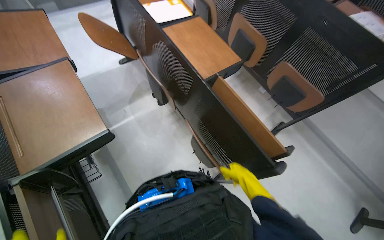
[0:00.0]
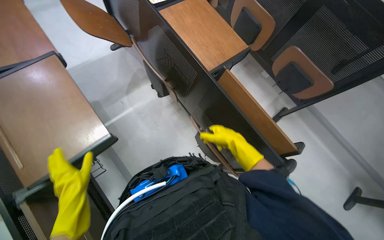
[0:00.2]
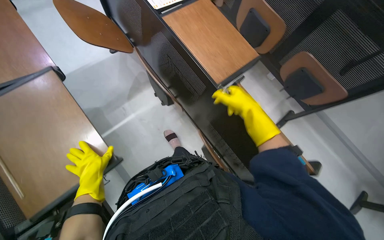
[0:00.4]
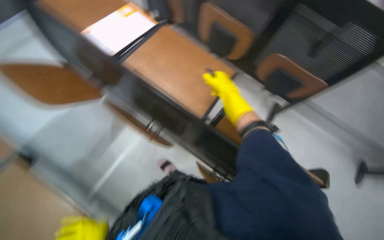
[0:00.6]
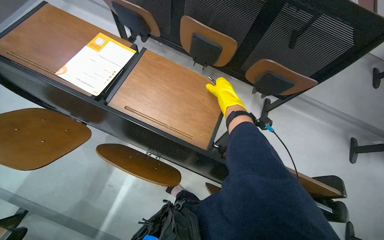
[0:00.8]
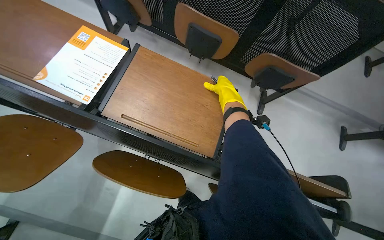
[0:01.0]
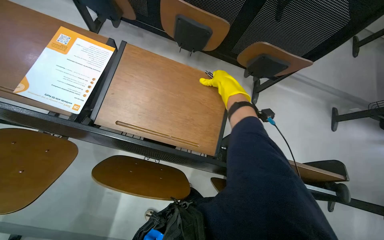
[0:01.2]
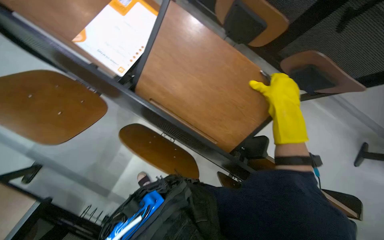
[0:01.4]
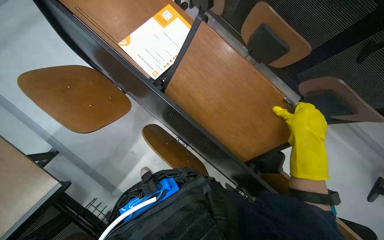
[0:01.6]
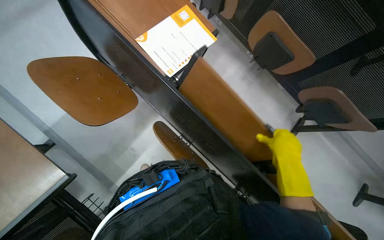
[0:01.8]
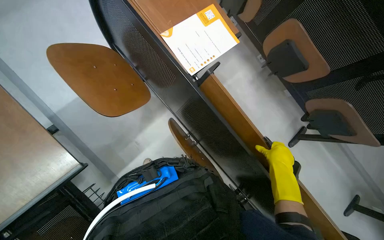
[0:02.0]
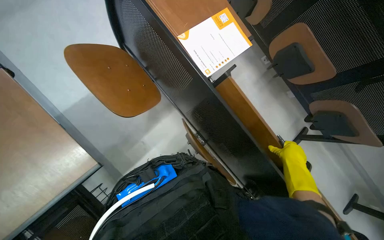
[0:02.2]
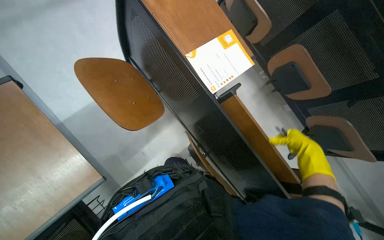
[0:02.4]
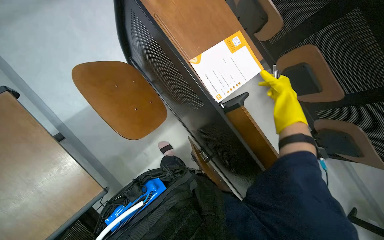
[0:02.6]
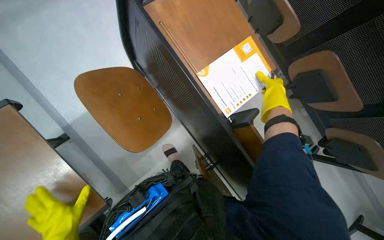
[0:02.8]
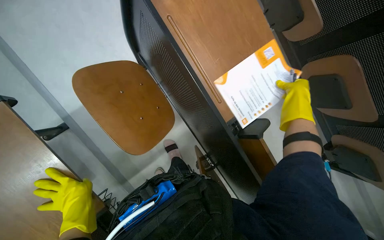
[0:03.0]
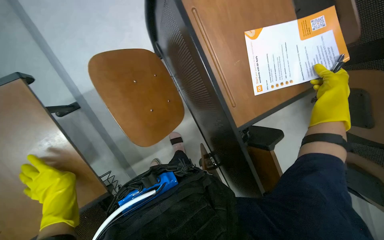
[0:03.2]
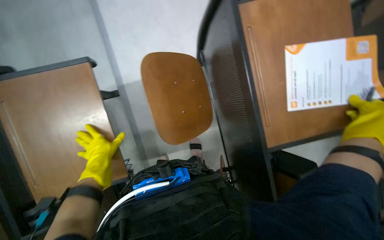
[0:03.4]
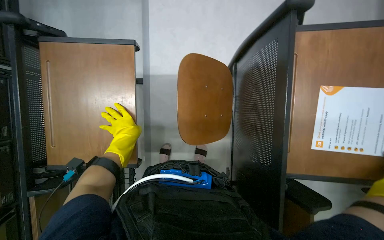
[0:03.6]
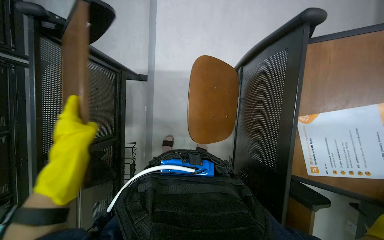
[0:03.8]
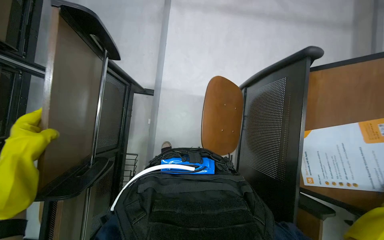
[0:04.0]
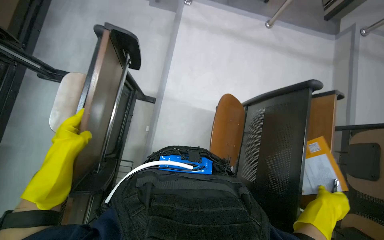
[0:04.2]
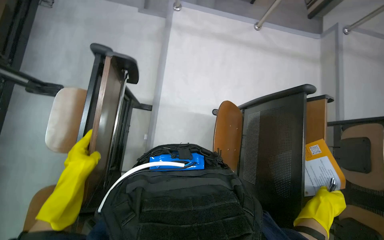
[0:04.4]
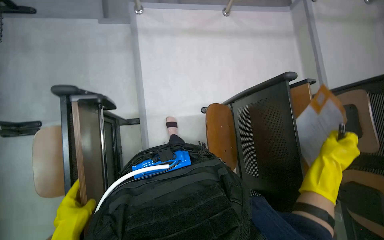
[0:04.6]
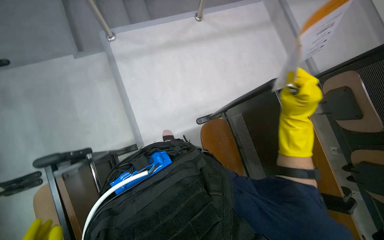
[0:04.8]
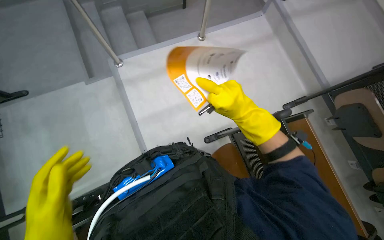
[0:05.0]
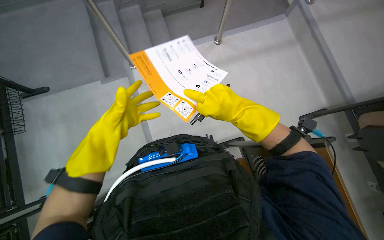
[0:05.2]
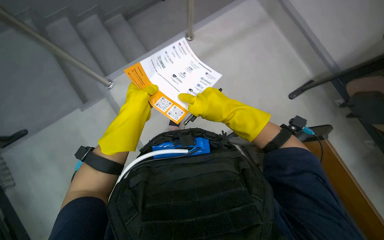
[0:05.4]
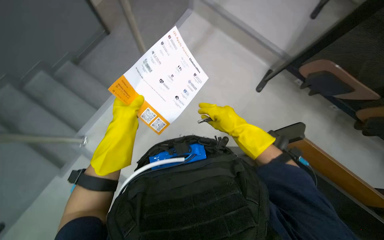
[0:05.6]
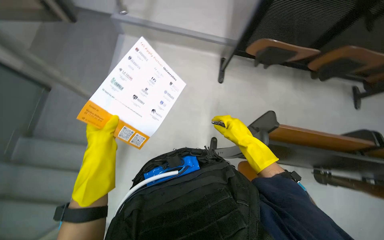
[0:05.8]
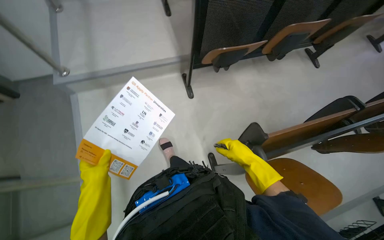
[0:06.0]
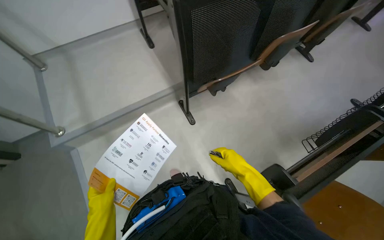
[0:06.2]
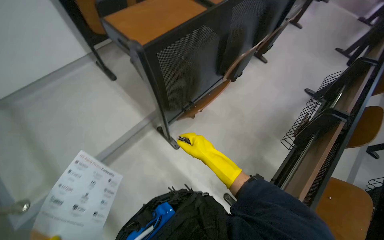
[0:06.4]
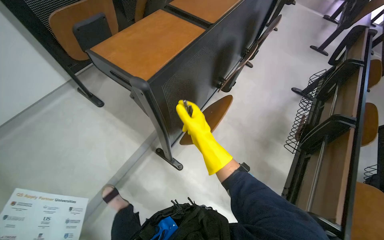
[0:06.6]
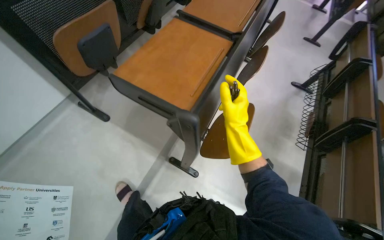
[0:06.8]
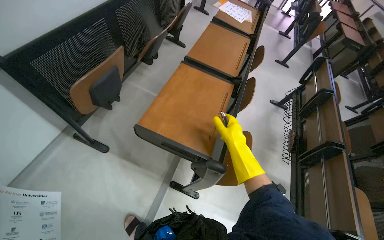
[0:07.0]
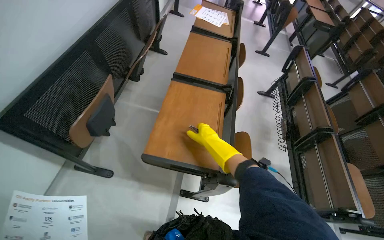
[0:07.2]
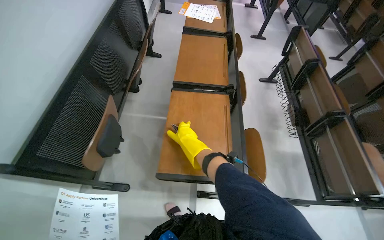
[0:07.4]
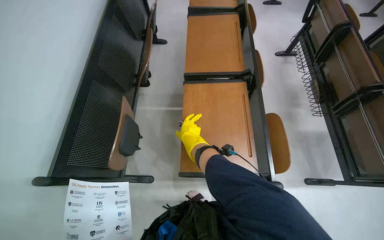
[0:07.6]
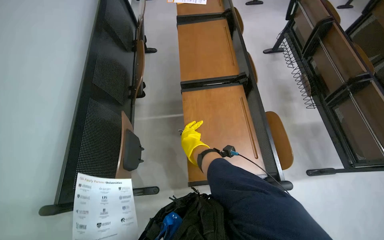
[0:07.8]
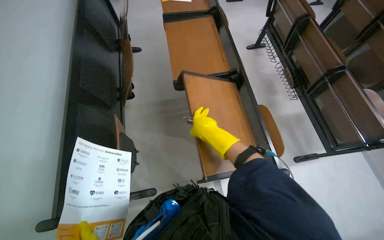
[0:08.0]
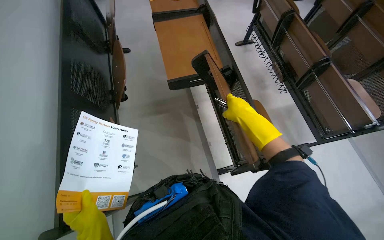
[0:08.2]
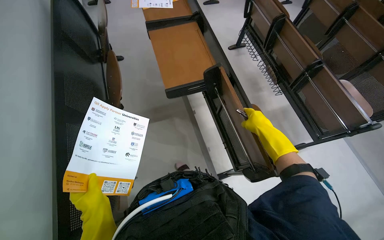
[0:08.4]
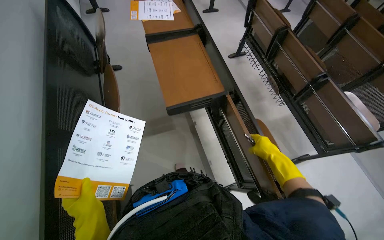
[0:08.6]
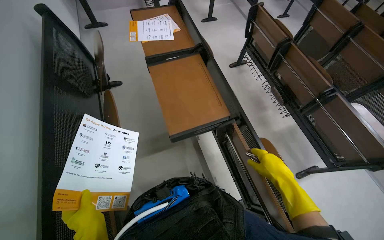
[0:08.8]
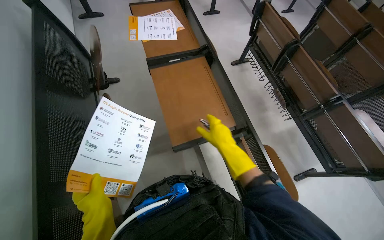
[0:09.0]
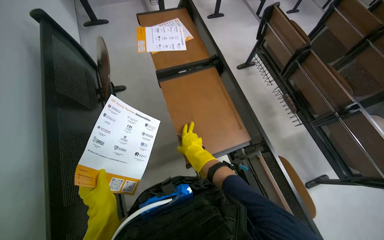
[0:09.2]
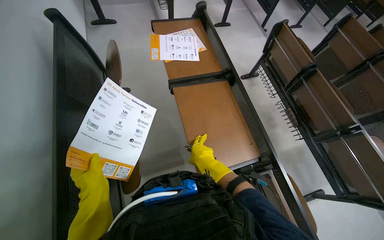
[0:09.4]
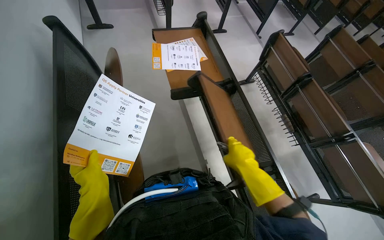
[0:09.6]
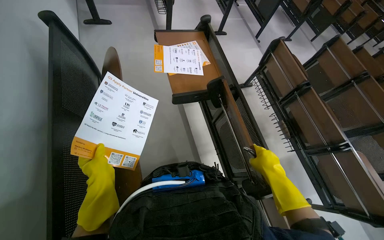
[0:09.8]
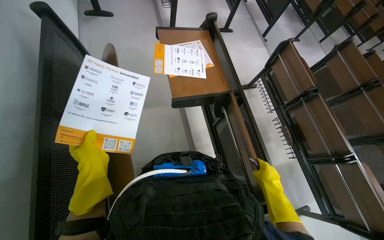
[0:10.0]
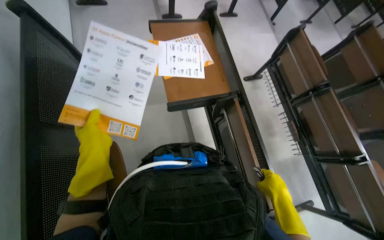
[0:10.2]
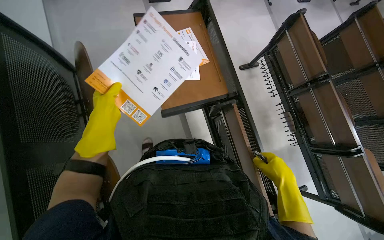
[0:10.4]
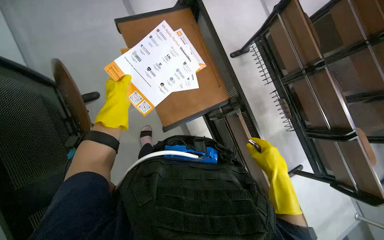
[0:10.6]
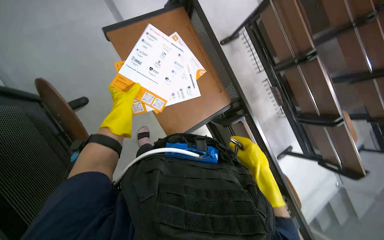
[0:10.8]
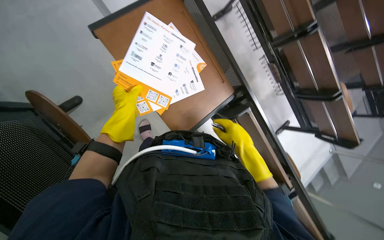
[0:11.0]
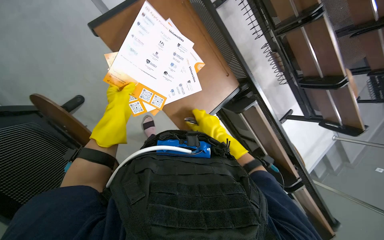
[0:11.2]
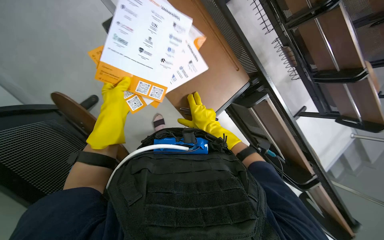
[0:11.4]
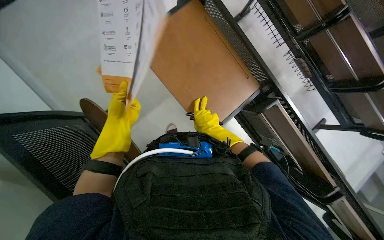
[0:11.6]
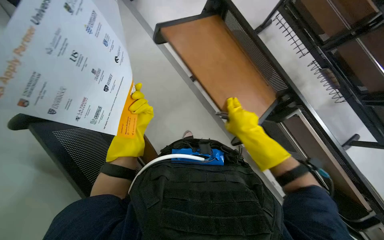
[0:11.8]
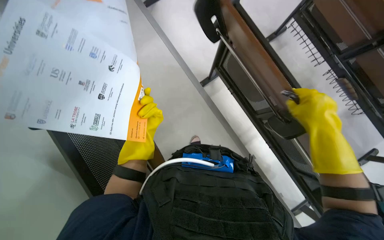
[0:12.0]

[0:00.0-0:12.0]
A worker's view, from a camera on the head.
Job: organizing items.
The whole recording: Collecting papers from desks. The worker collects papers and booklets from the classroom desks.
0:00.0 to 0:01.6: The wearer moves approximately 50 cm. The view tips downward by about 20 degrees.
0:01.6 to 0:03.0: The wearer moves about 40 cm.
0:03.0 to 0:04.4: The wearer looks approximately 20 degrees further upward. Everything in view rotates about 55 degrees clockwise.
0:04.4 to 0:06.0: The camera travels about 50 cm. The scene rotates counterclockwise by about 50 degrees.
0:06.0 to 0:07.6: The camera travels about 90 cm. The head turns to the right by some 55 degrees.
0:07.6 to 0:09.0: The head turns to the right by about 15 degrees. The right hand travels nearer to the camera by approximately 10 cm.
0:09.0 to 0:10.4: The head travels about 40 cm.

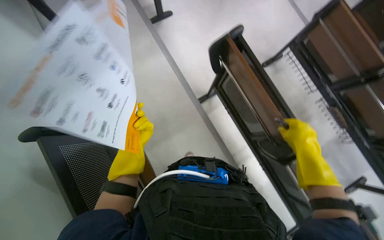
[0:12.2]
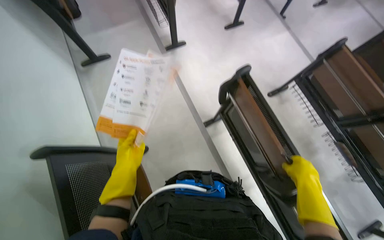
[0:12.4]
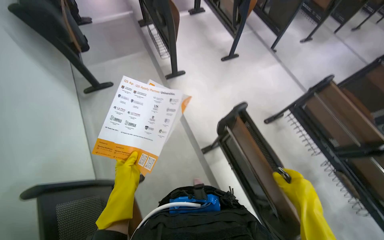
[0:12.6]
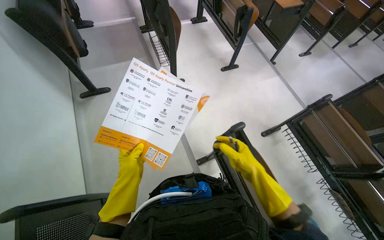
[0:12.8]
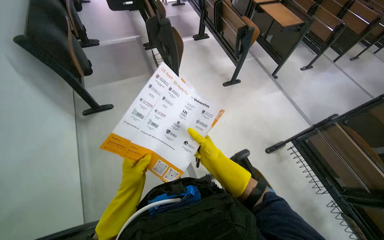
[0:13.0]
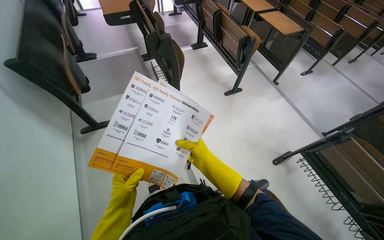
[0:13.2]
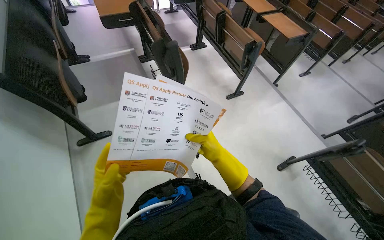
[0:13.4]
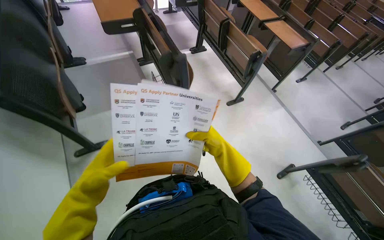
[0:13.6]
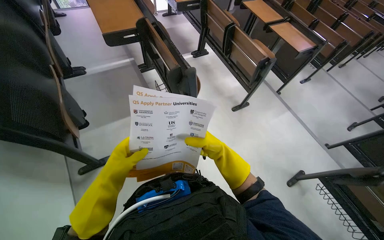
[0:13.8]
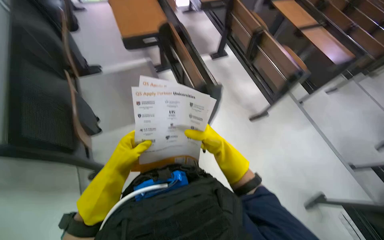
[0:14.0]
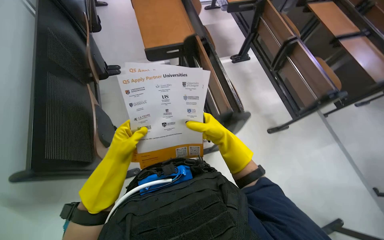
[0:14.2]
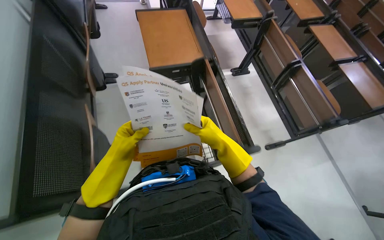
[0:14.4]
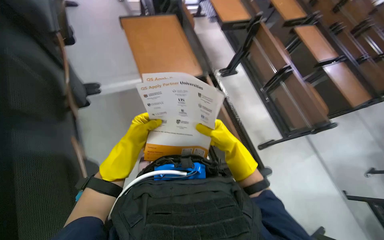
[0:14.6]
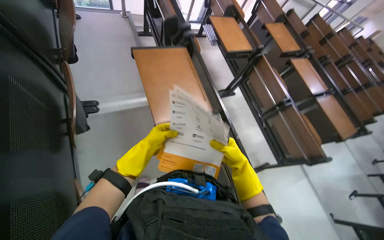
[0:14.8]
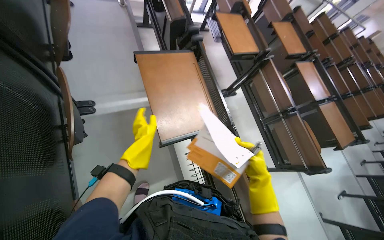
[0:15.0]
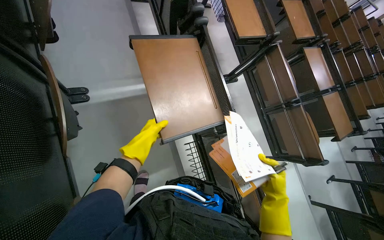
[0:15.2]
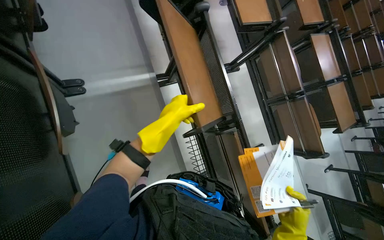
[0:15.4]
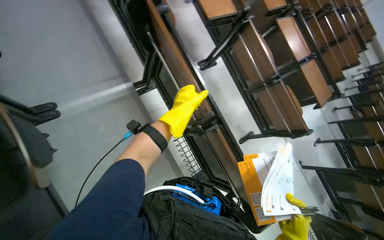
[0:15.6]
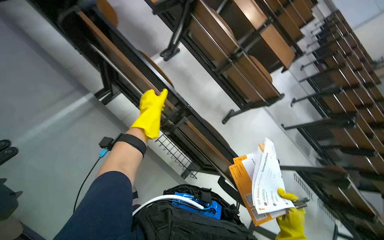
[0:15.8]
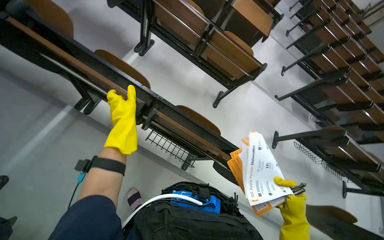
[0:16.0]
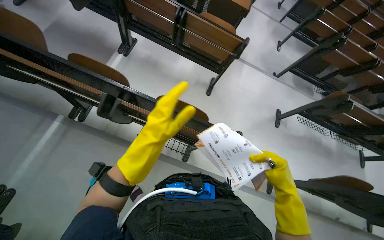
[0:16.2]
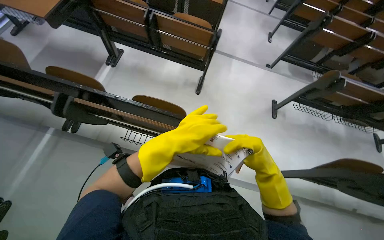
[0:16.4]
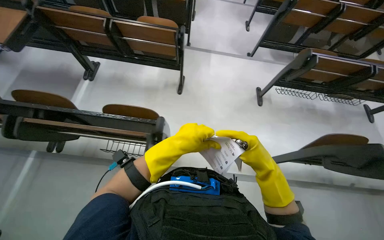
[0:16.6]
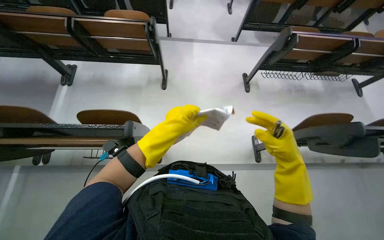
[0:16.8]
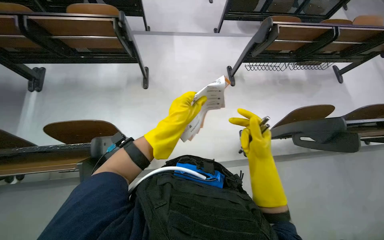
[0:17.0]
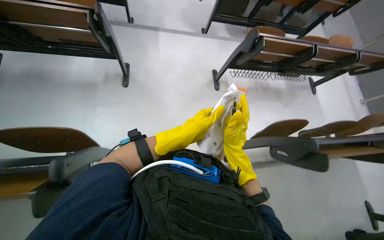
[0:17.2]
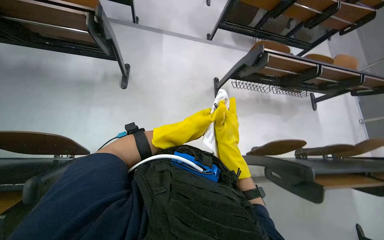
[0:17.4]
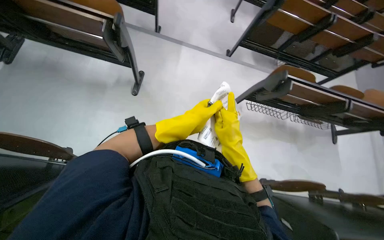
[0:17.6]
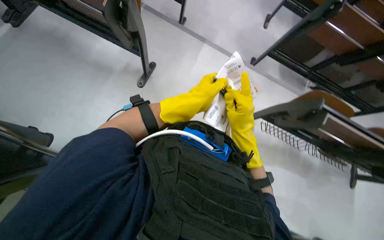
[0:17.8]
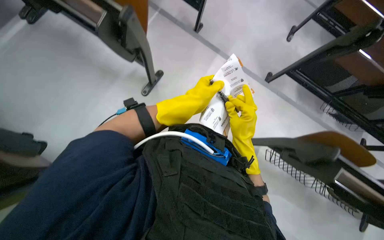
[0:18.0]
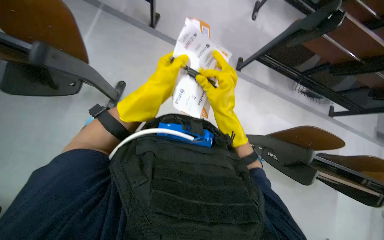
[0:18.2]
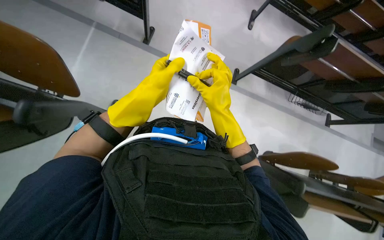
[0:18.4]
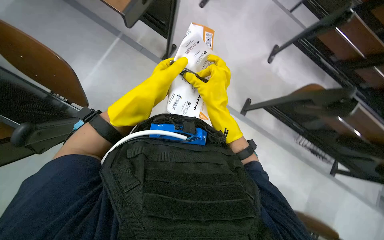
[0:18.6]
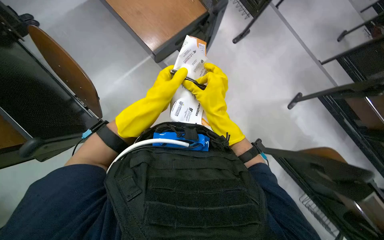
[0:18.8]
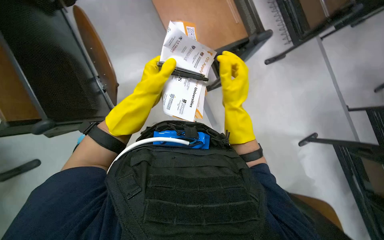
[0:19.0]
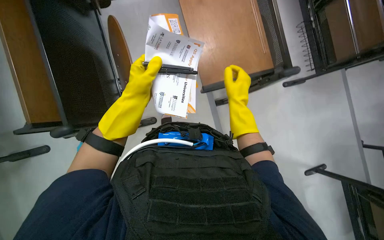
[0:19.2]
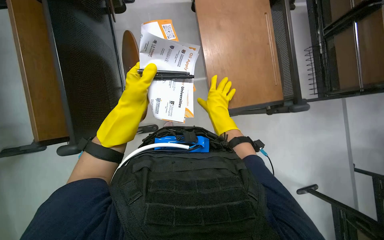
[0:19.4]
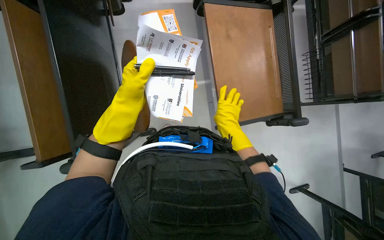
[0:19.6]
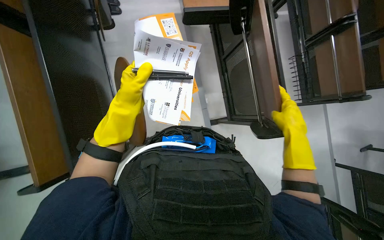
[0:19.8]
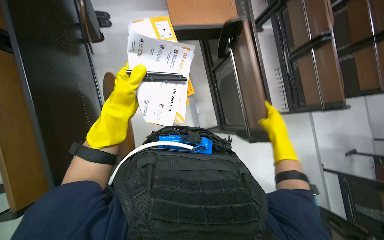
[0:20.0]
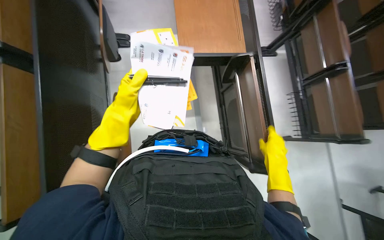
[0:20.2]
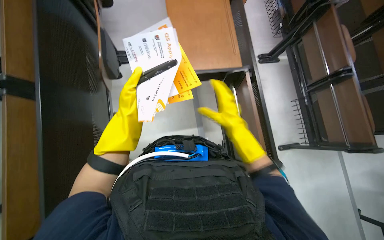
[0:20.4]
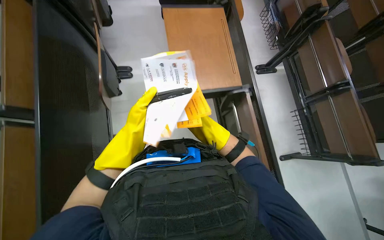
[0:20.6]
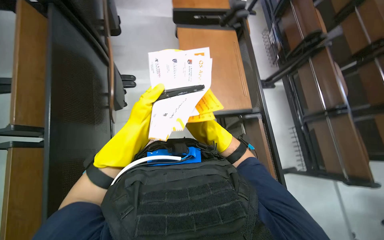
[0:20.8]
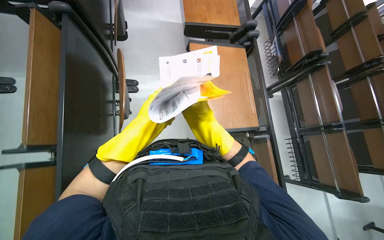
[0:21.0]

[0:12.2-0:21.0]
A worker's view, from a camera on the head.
Job: organizing items.
The whole recording: Collecting papers from desks. The worker collects papers and booklets from the classroom desks.
0:12.2 to 0:13.6: The camera is carried some 50 cm. The view tips upward by about 25 degrees.
0:13.6 to 0:15.2: The camera is carried some 80 cm.
0:15.2 to 0:16.6: The head travels some 70 cm. The camera pitches downward, by approximately 10 degrees. The scene rotates counterclockwise by some 65 degrees.
0:16.6 to 0:18.0: The camera travels some 80 cm. Everything in view rotates about 25 degrees clockwise.
0:18.0 to 0:19.6: The right hand moves farther from the camera, some 25 cm.
0:19.6 to 0:21.0: The wearer looks approximately 25 degrees further upward. The right hand shifts approximately 10 cm farther from the camera, and travels to the right and back again, roughly 20 cm each way.
